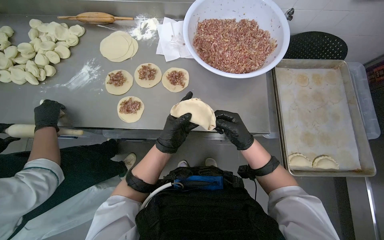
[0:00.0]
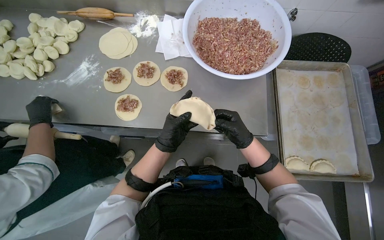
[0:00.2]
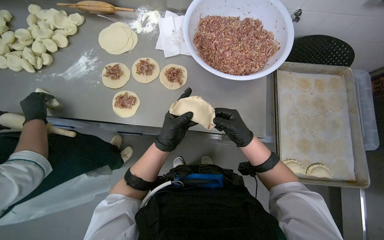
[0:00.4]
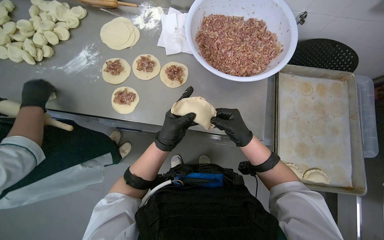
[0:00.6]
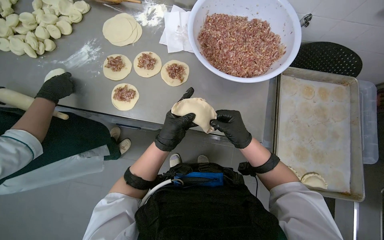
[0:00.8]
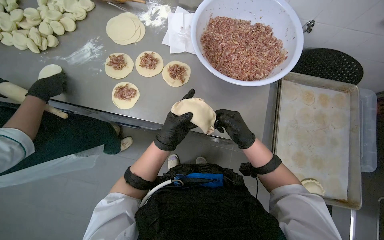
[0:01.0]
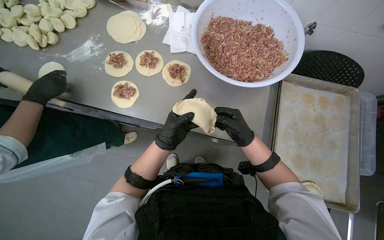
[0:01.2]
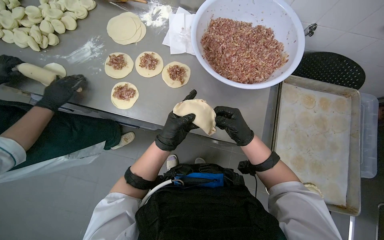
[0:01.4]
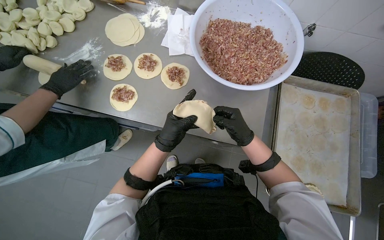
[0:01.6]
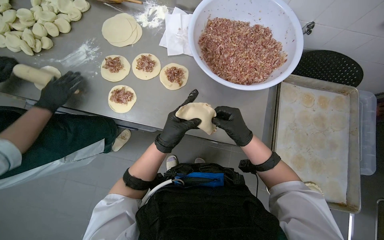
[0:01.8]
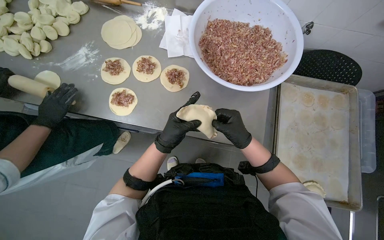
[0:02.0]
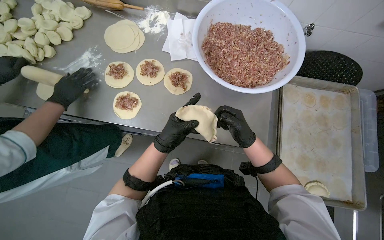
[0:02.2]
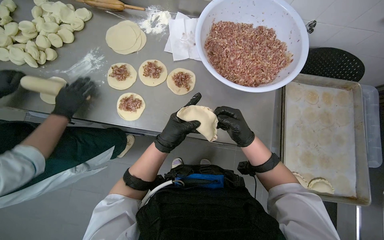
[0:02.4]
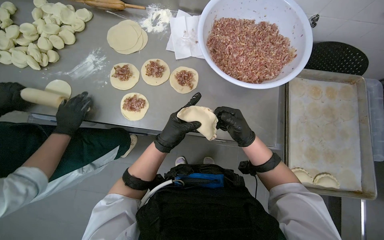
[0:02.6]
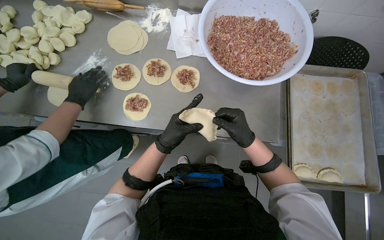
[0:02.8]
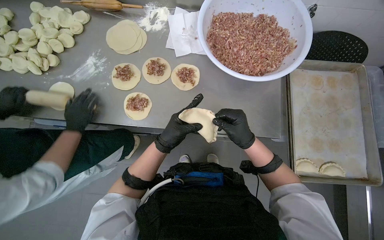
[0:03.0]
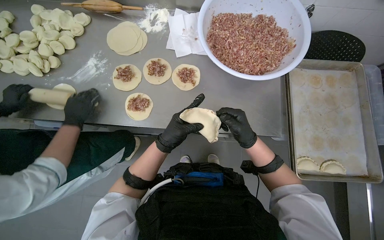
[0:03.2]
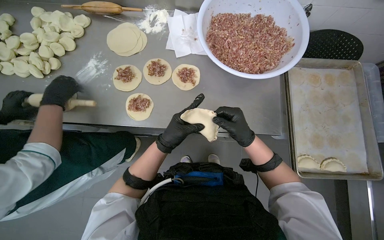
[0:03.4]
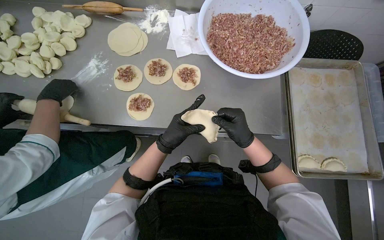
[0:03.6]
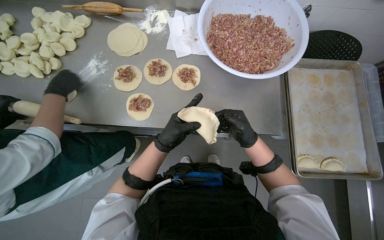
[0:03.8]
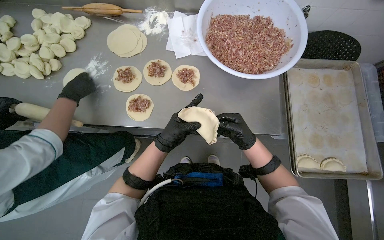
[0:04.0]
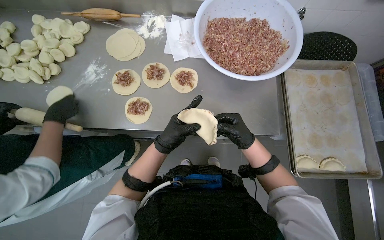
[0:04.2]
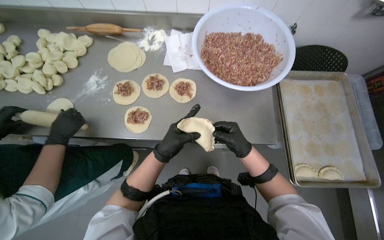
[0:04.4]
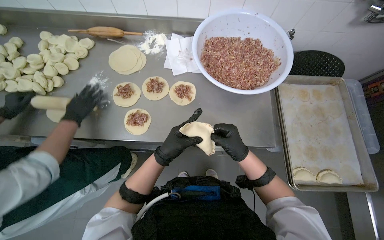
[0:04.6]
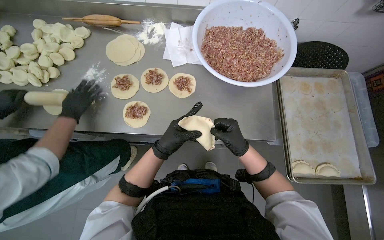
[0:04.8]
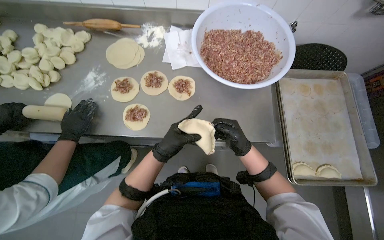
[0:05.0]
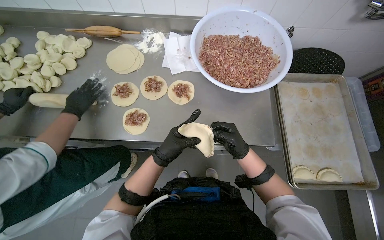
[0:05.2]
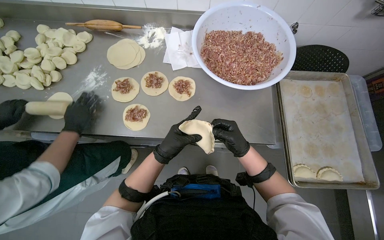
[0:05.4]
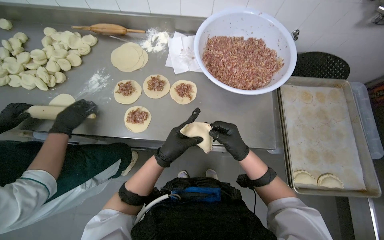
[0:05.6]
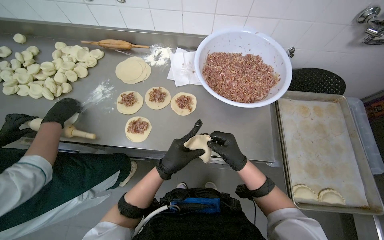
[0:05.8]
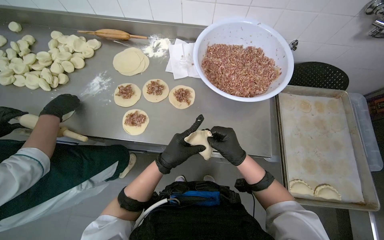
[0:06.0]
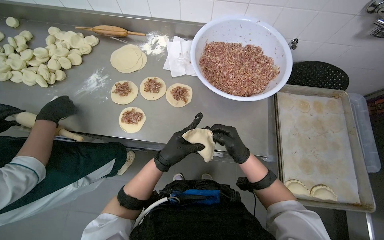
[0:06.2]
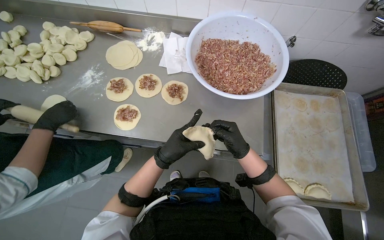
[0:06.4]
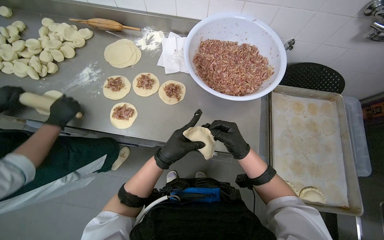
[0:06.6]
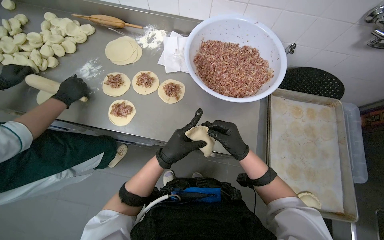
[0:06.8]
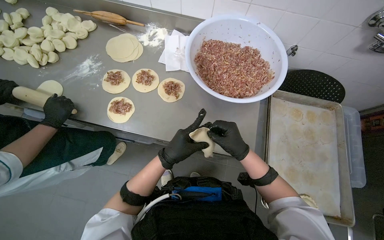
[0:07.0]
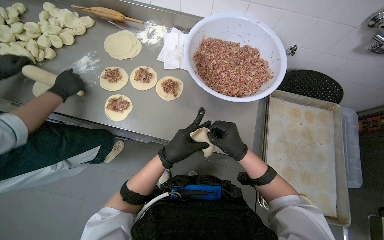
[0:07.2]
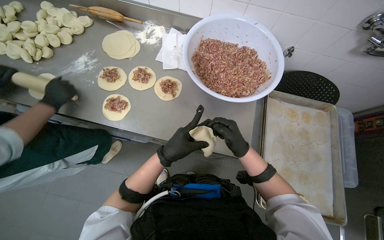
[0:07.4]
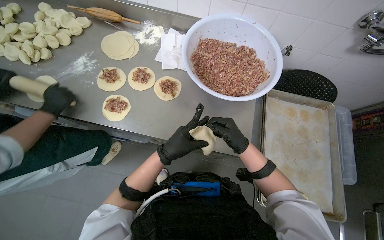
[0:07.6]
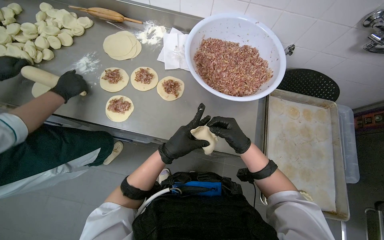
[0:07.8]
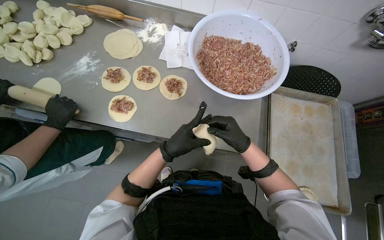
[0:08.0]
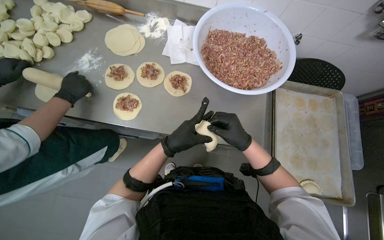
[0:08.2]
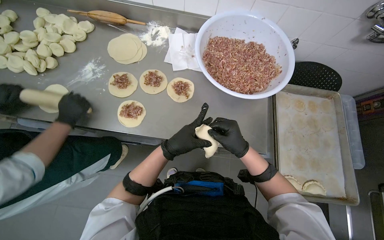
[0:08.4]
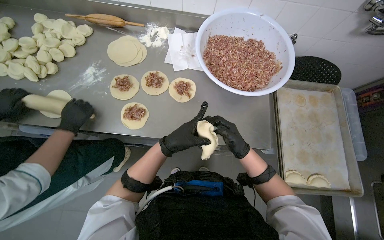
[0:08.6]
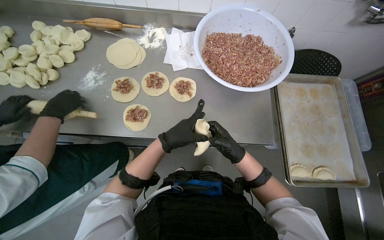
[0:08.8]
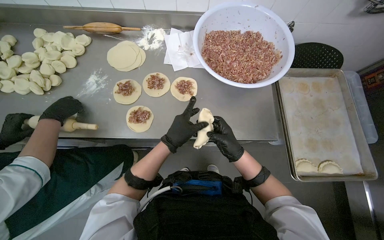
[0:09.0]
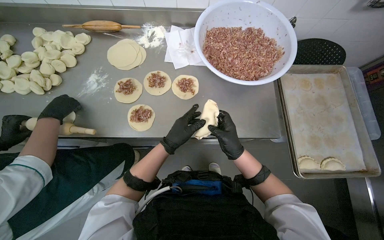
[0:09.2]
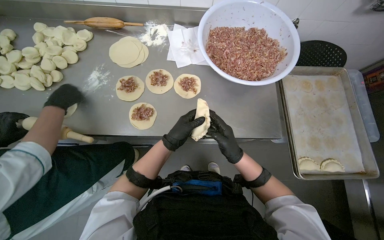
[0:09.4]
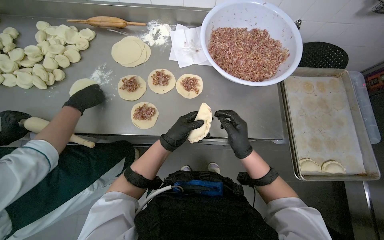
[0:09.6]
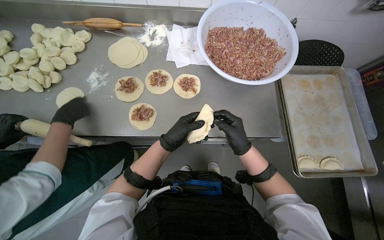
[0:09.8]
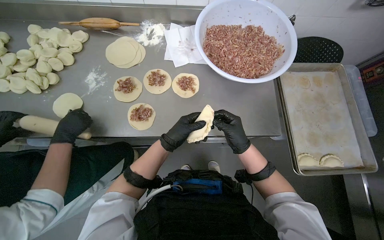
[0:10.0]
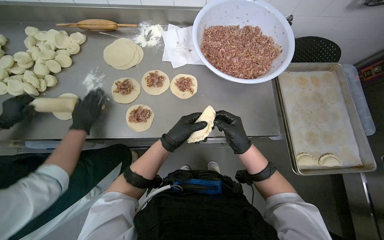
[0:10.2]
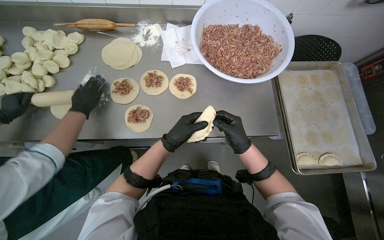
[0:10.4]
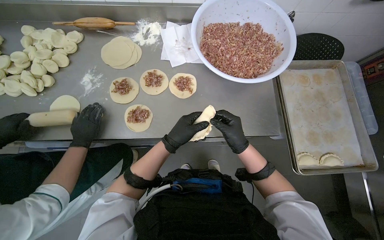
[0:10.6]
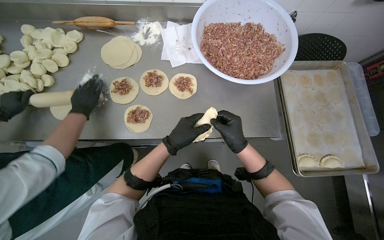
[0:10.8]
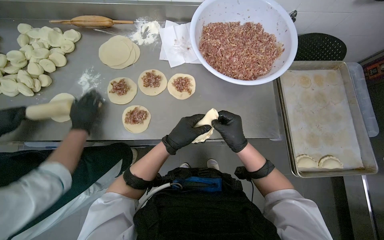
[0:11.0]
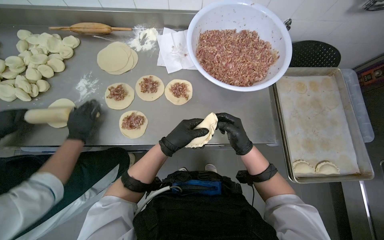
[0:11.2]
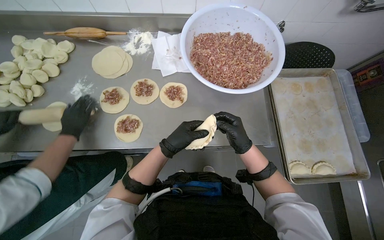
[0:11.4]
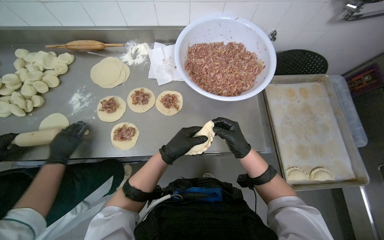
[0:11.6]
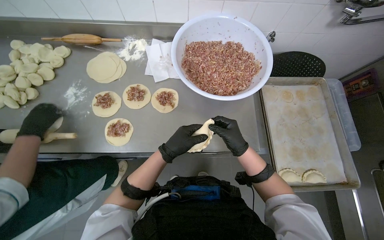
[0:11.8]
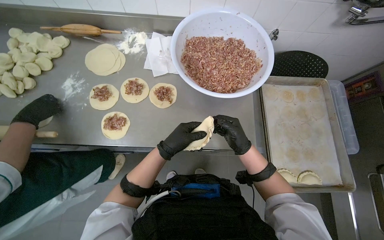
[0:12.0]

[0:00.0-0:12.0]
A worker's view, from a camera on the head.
Job: preparing food.
The whole recording: Sealing and placing meat-filled dough onto tray. The worker seals the edges of meat-filled dough circles and places them onto a tray.
0:00.0 to 0:01.6: The hands are busy where they are.
0:03.0 to 0:06.0: The hands stay close to where they were, moving slightly.
0:09.0 to 0:10.4: The hands are busy where they are.

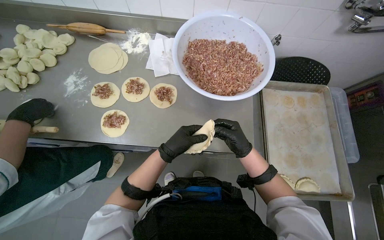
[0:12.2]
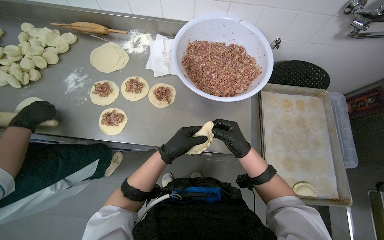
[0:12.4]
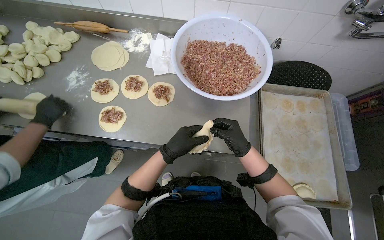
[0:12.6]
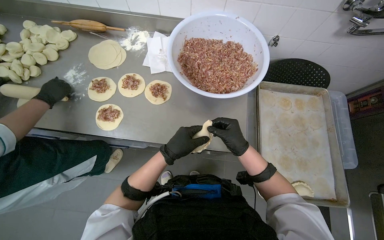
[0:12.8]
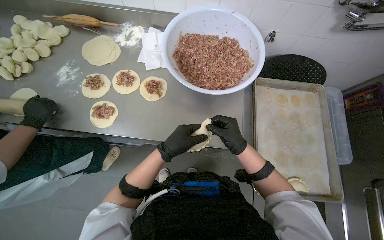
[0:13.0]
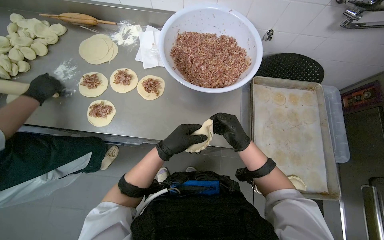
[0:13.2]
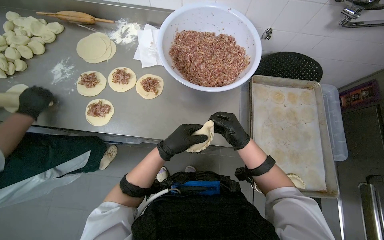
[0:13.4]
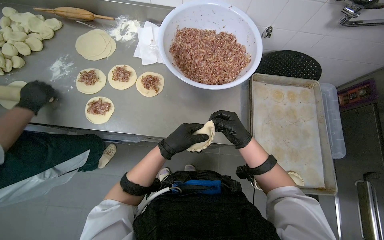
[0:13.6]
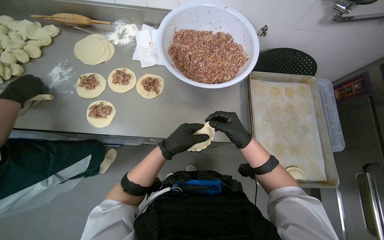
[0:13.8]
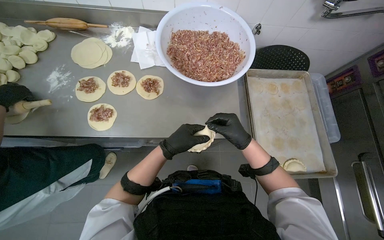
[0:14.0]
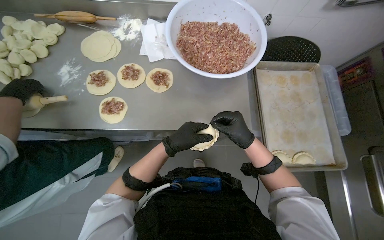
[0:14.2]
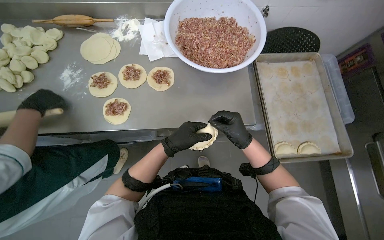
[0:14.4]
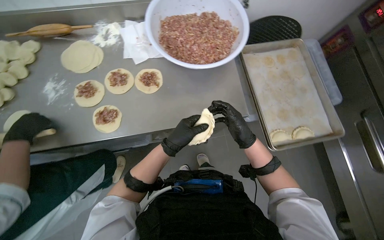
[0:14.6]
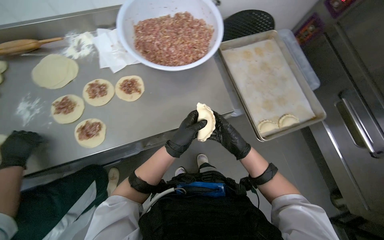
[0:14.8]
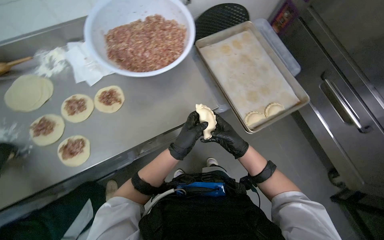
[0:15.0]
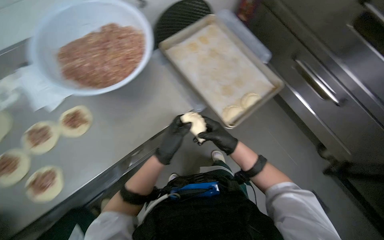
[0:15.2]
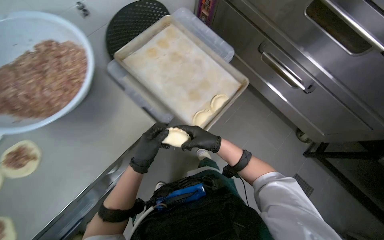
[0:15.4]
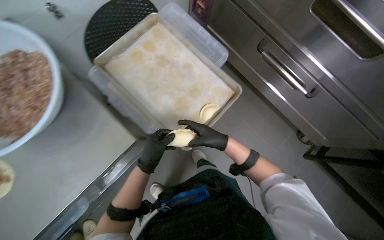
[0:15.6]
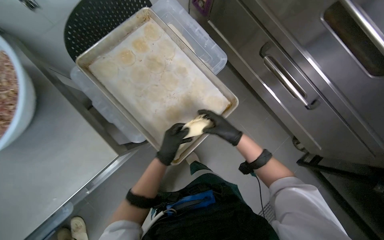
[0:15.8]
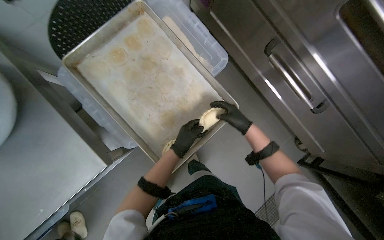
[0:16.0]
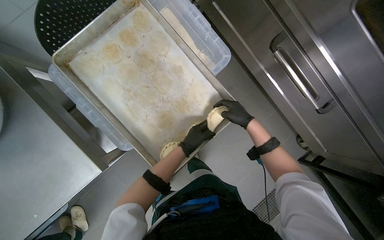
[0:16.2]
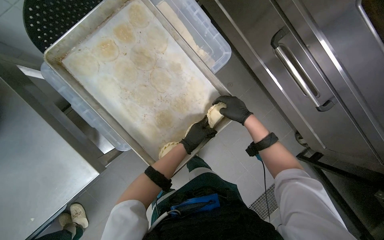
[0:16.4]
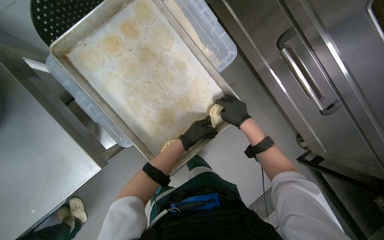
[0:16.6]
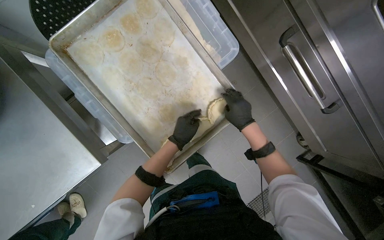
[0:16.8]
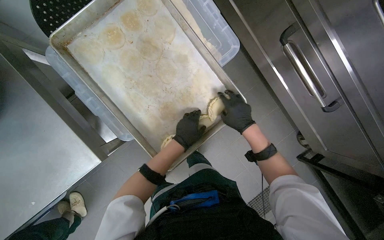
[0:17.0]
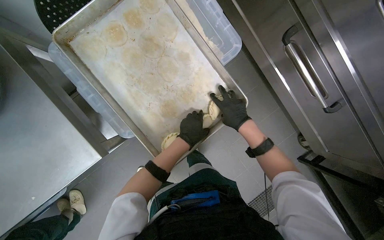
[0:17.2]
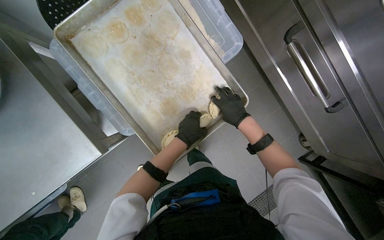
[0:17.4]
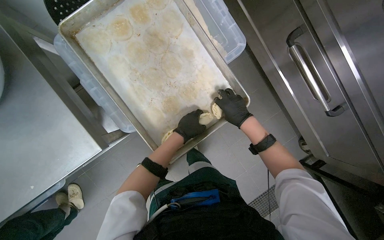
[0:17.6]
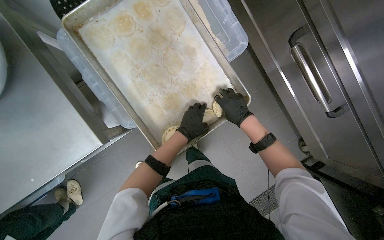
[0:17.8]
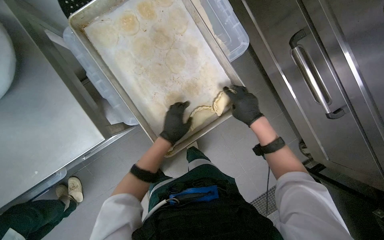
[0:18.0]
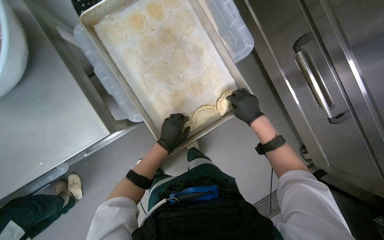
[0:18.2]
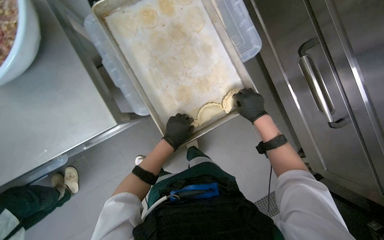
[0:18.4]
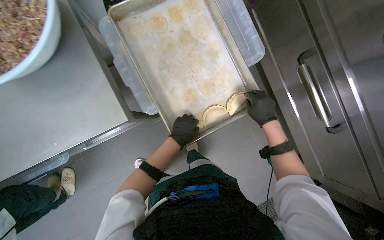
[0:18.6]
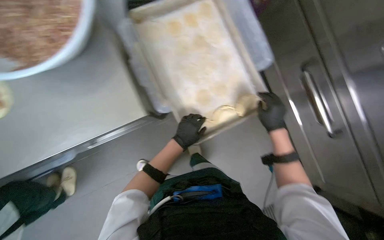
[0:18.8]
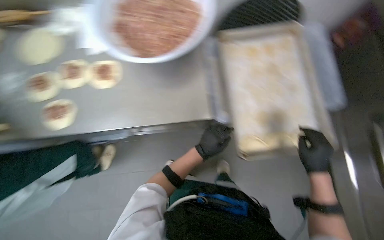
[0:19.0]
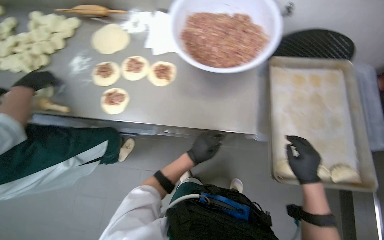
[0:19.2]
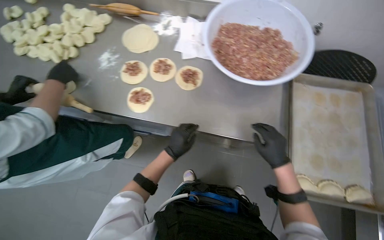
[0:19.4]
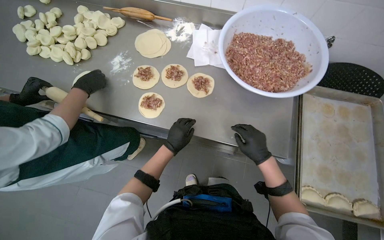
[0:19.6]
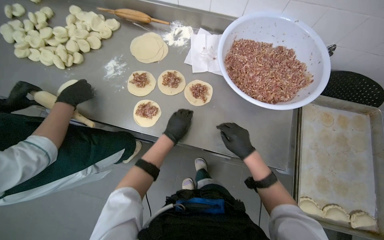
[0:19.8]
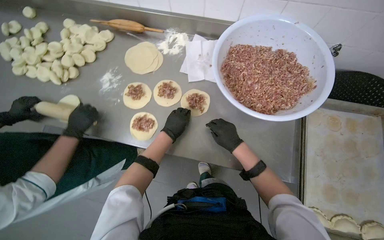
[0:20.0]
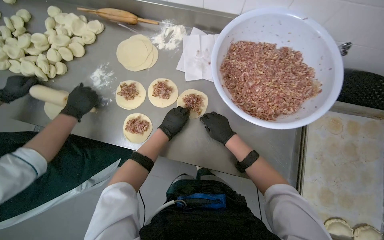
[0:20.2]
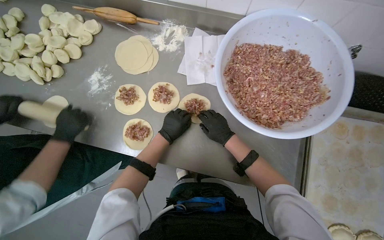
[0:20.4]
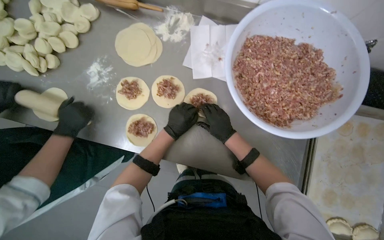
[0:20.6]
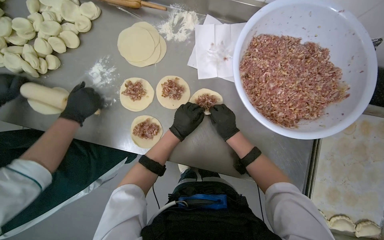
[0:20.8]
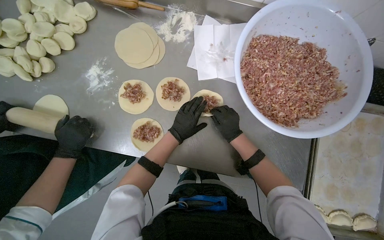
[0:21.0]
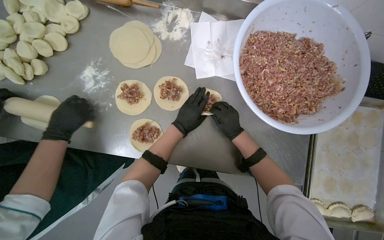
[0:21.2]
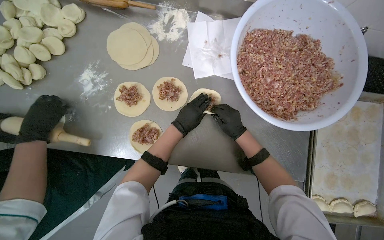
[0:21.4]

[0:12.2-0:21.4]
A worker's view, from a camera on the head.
Job: preparing food.
The whole recording: Sealing and placing meat-filled dough onto tray. The worker seals the edges of meat-filled dough circles and places them onto a tray.
0:12.2 to 0:13.8: The hands work in one place, with small movements.
0:13.8 to 0:15.2: The scene turns roughly 40 degrees counterclockwise in the picture.
0:15.2 to 0:16.8: The camera travels approximately 40 cm. The camera pitches downward, by about 15 degrees.
0:18.4 to 0:19.8: The wearer moves some 50 cm. The head rotates some 40 degrees to the left. The view tilts about 15 degrees upward.
0:19.8 to 0:21.4: The wearer looks approximately 15 degrees further downward. The right hand heads up the picture, covering approximately 15 cm.
